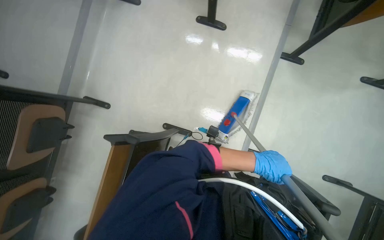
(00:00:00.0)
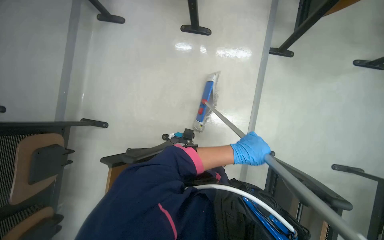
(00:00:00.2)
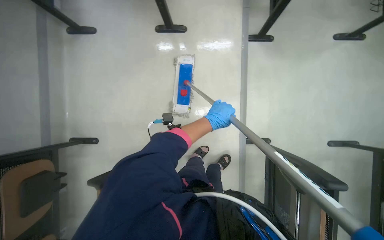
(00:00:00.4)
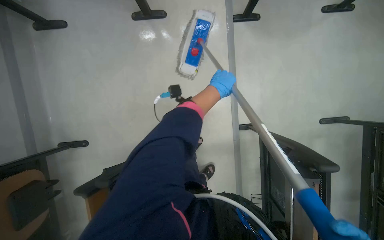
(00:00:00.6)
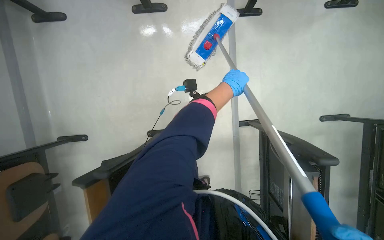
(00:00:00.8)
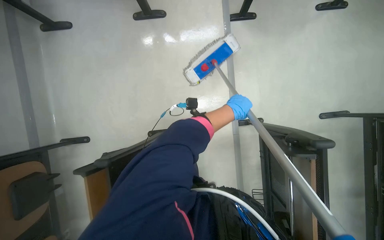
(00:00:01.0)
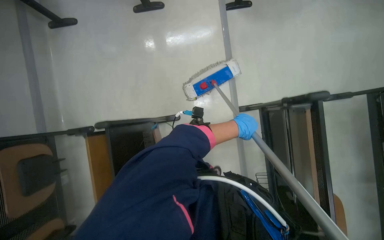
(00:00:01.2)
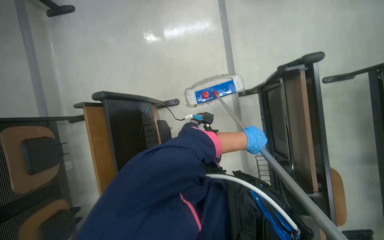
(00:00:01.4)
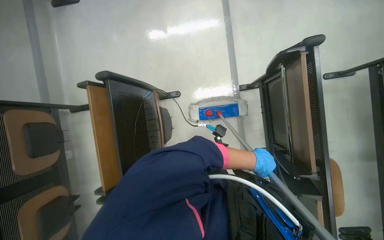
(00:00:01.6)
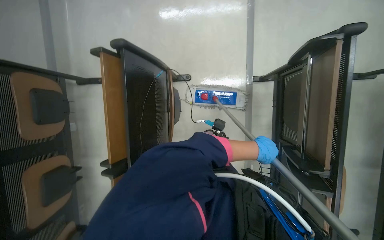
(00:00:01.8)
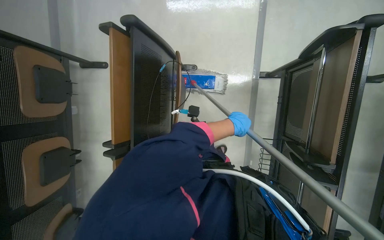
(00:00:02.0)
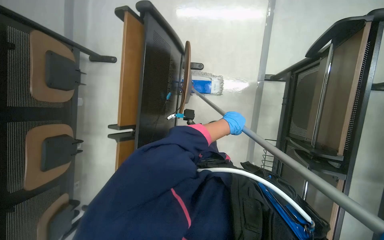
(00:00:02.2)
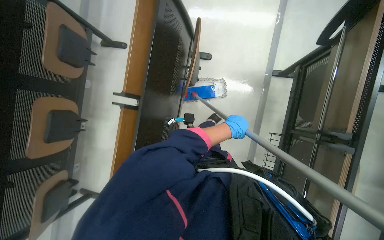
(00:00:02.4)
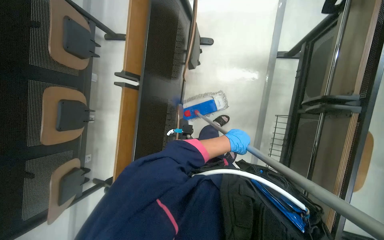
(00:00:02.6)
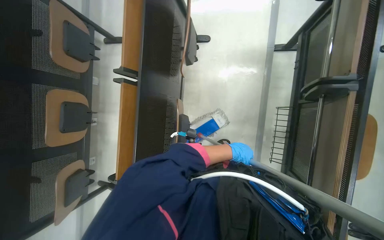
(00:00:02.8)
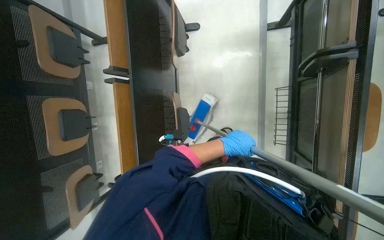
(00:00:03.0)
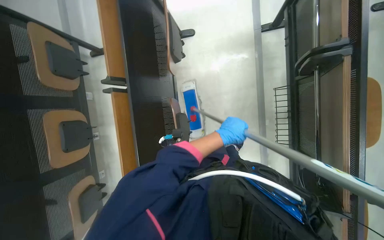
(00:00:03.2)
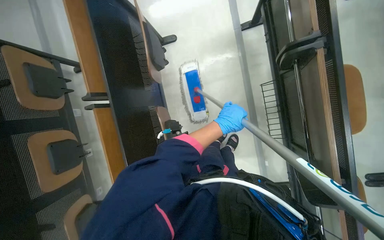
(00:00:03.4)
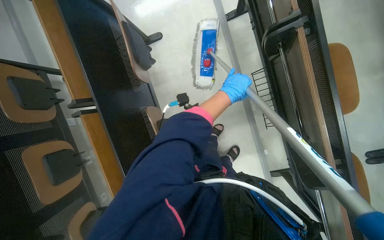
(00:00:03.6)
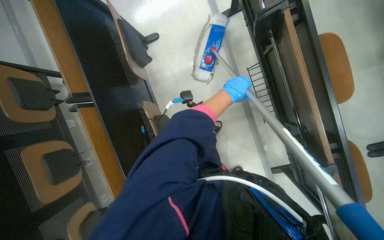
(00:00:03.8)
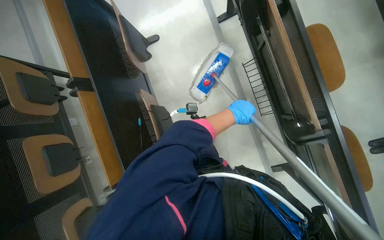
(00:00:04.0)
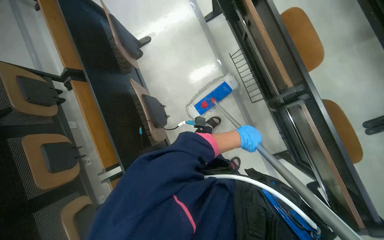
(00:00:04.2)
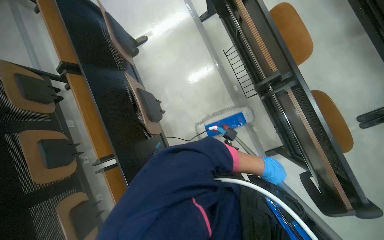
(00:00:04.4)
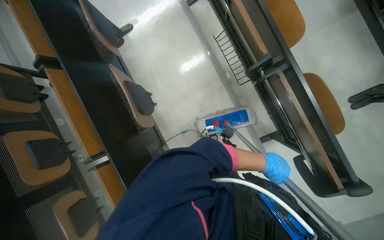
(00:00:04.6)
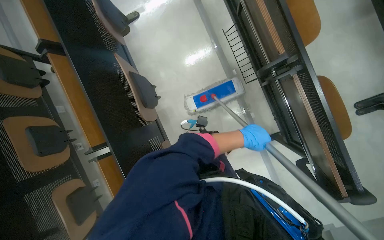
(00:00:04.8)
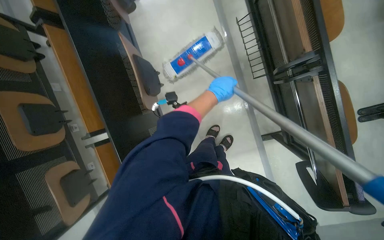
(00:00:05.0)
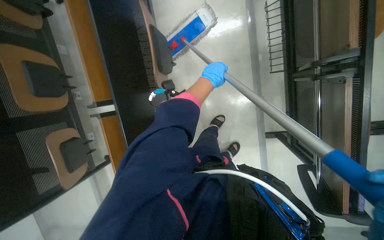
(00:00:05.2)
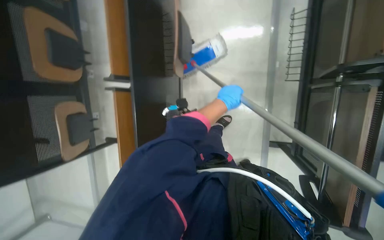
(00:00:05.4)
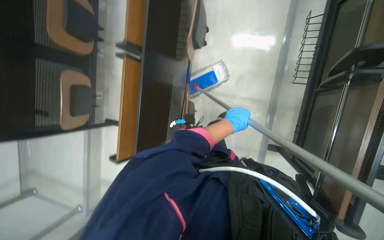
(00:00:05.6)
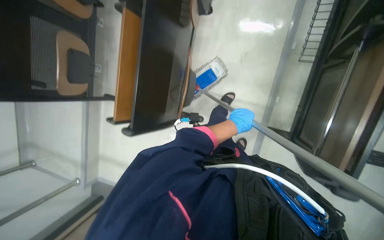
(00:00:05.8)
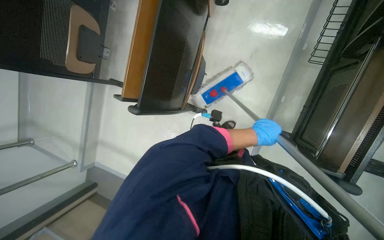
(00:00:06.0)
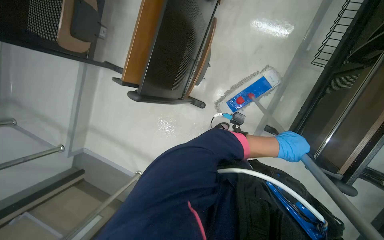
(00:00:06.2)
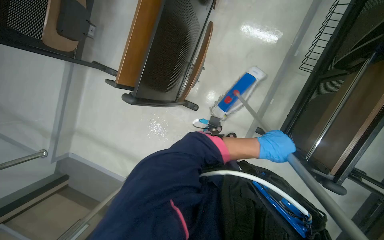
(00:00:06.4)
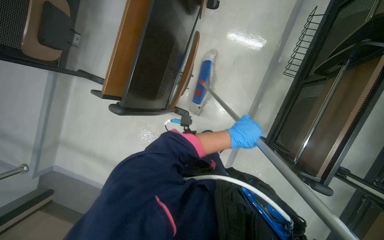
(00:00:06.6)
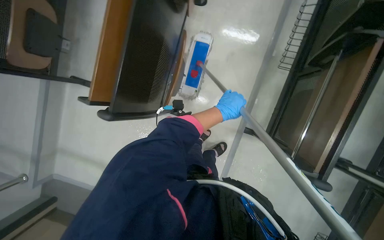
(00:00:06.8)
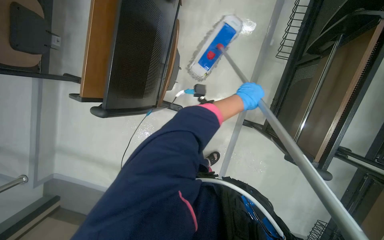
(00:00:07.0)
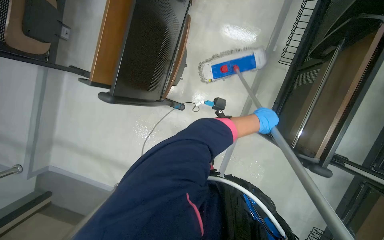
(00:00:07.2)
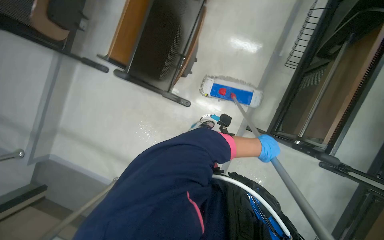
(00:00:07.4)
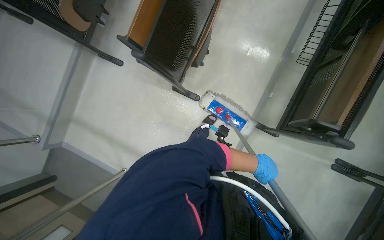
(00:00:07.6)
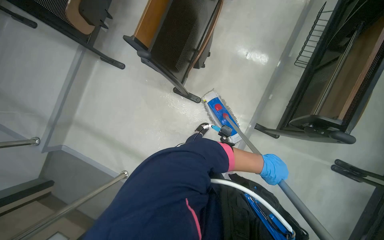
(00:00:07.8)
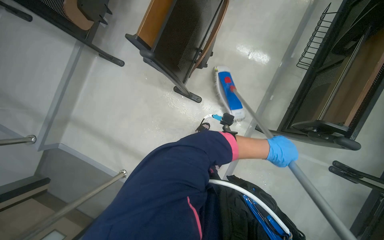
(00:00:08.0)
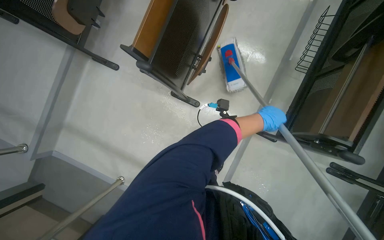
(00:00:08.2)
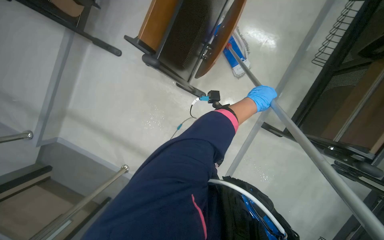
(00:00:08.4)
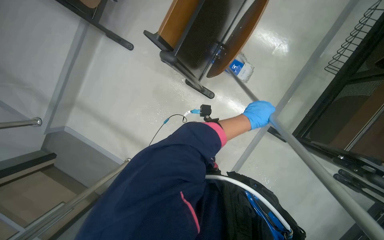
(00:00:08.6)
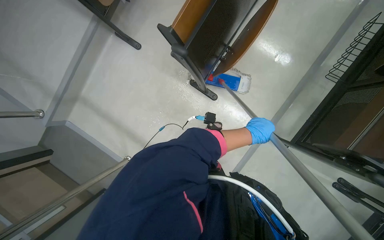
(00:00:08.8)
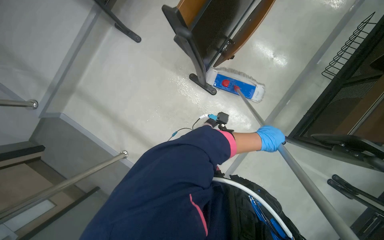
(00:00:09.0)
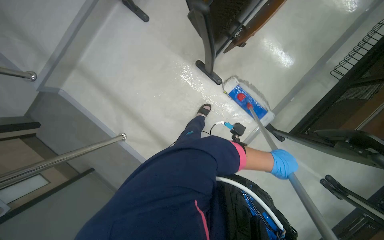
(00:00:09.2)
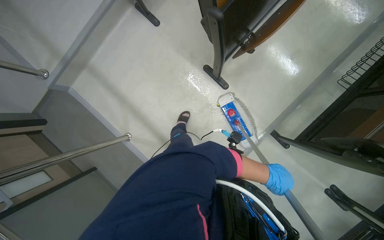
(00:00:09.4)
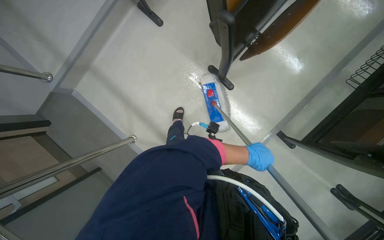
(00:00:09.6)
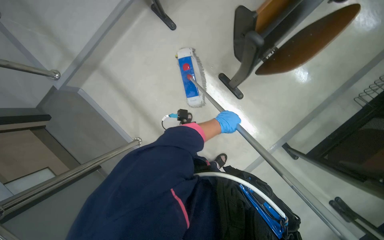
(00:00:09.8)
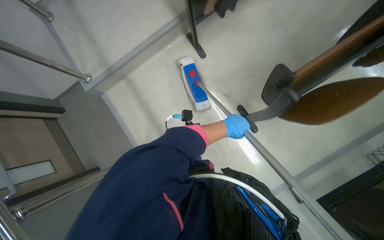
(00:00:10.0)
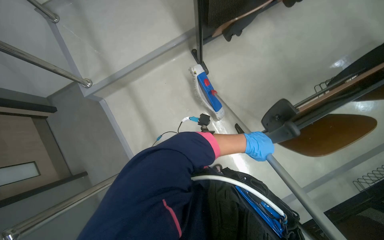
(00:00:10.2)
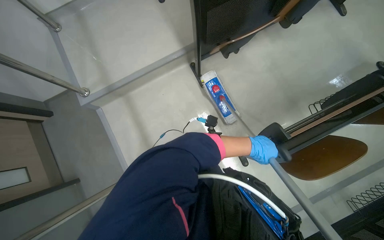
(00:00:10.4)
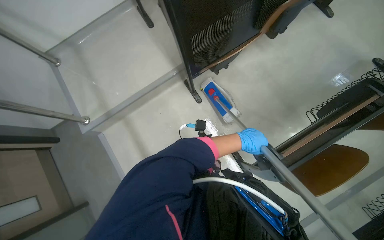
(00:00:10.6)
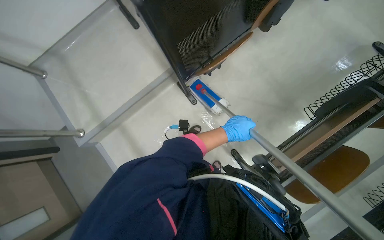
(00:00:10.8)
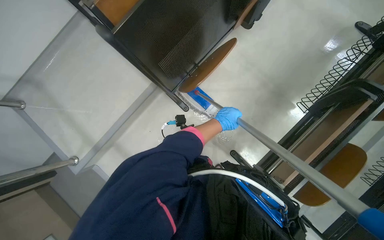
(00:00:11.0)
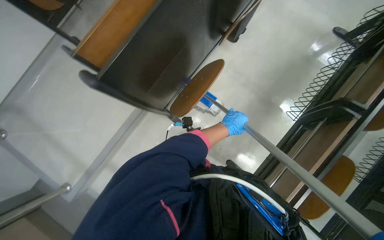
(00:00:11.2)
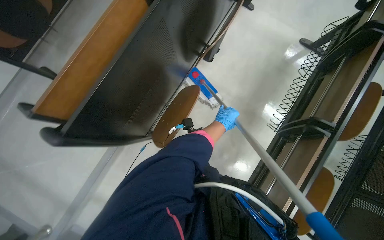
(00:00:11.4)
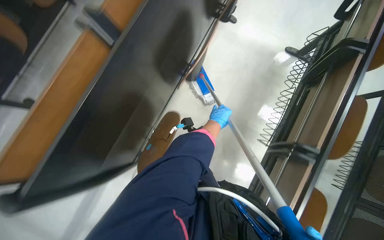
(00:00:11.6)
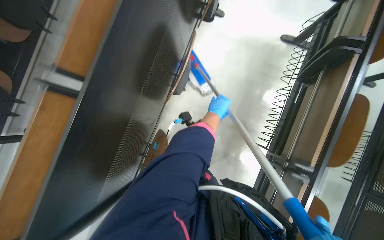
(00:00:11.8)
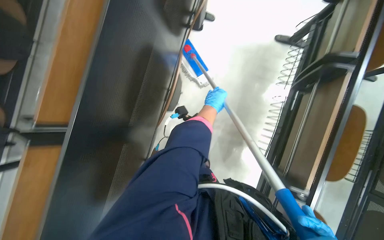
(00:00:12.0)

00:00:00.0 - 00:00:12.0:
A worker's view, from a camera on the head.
Job: mopping floor.
The whole recording: Mopping auditorium floor. The worker mops the floor of the auditorium with a long-handled mop.
00:00:00.0 - 00:00:01.6: The left hand moves about 20 cm up the picture and comes back.
00:00:01.6 - 00:00:03.0: The wearer moves approximately 40 cm.
00:00:03.0 - 00:00:04.4: The head travels some 40 cm.
00:00:04.4 - 00:00:06.0: The view tilts approximately 15 degrees downward. The scene rotates clockwise by about 40 degrees.
00:00:06.0 - 00:00:07.6: The left hand moves down the picture, approximately 30 cm.
00:00:09.0 - 00:00:10.4: The camera travels about 50 cm. The scene turns roughly 30 degrees clockwise in the picture.
00:00:10.4 - 00:00:12.0: The wearer moves approximately 1 m. The scene rotates counterclockwise by some 45 degrees.

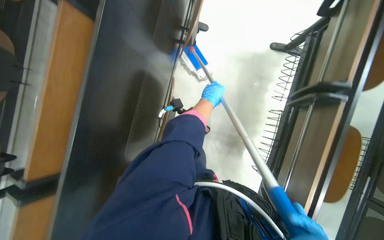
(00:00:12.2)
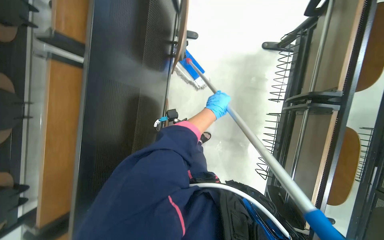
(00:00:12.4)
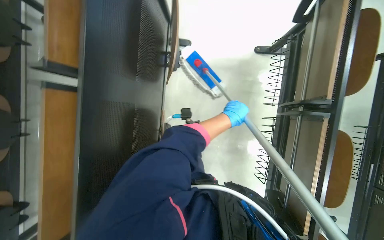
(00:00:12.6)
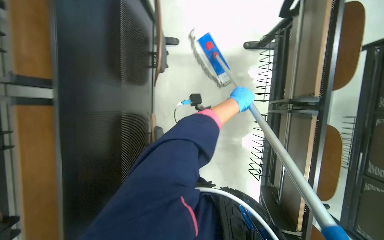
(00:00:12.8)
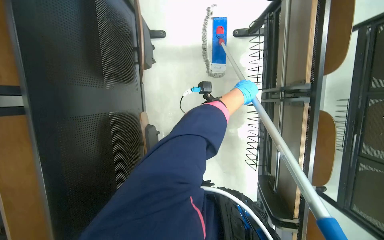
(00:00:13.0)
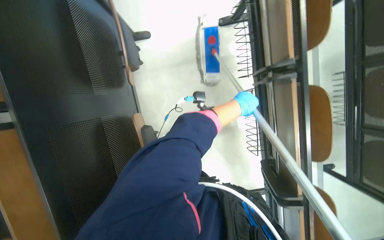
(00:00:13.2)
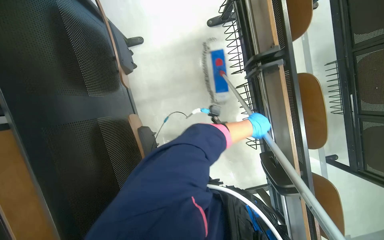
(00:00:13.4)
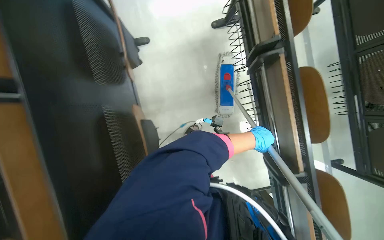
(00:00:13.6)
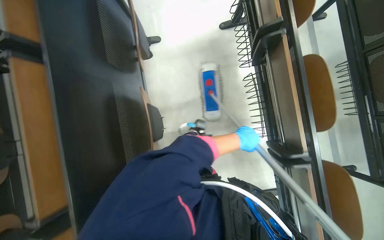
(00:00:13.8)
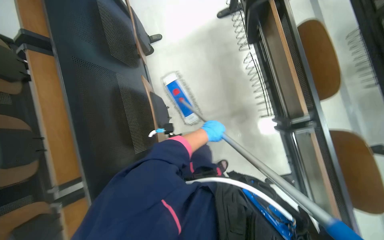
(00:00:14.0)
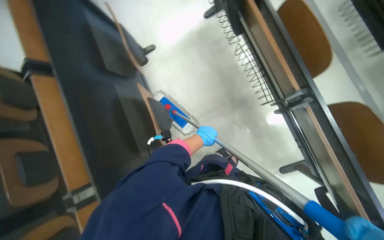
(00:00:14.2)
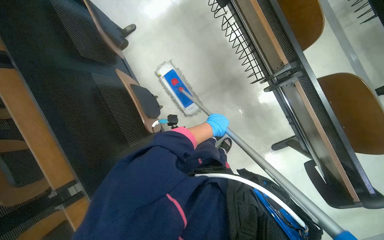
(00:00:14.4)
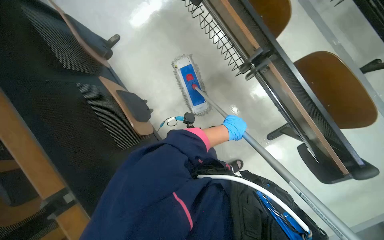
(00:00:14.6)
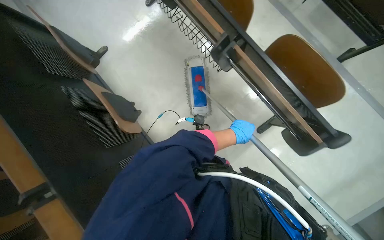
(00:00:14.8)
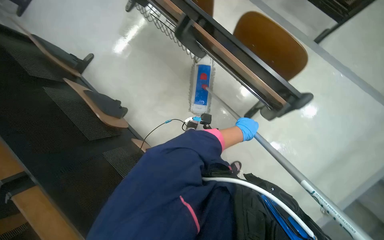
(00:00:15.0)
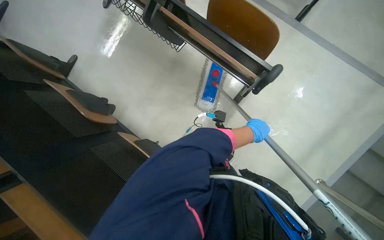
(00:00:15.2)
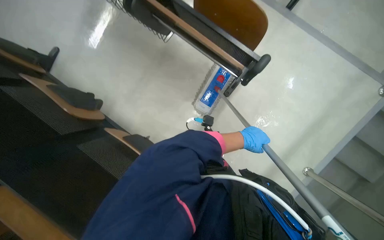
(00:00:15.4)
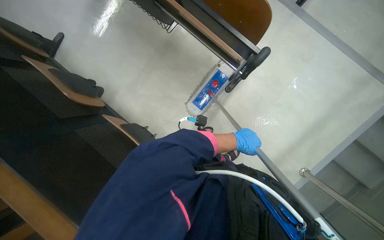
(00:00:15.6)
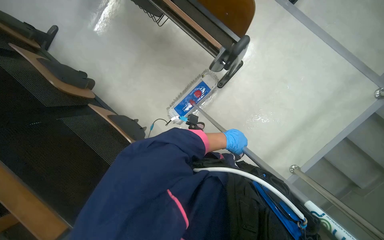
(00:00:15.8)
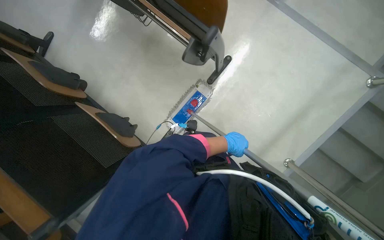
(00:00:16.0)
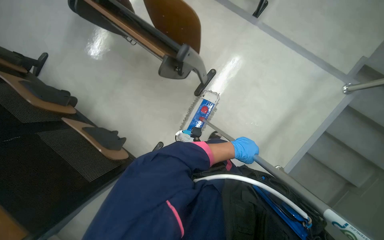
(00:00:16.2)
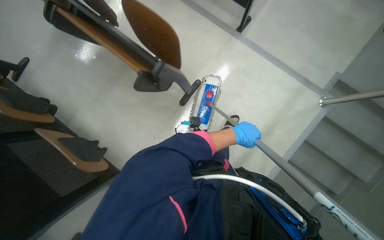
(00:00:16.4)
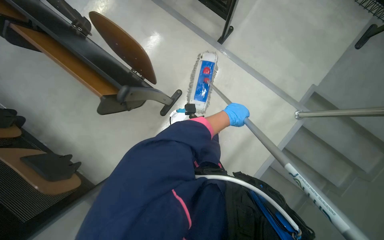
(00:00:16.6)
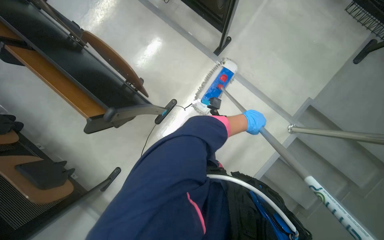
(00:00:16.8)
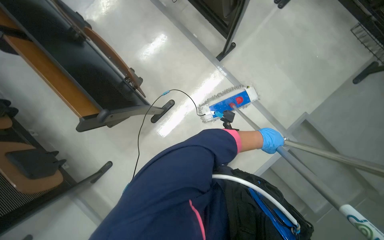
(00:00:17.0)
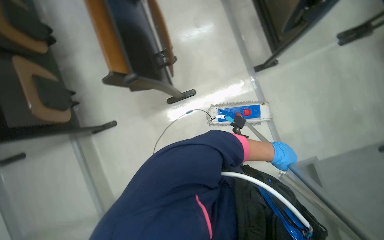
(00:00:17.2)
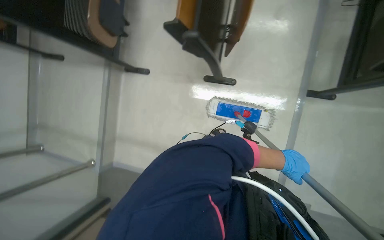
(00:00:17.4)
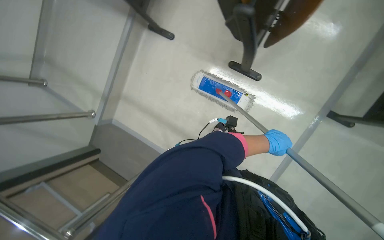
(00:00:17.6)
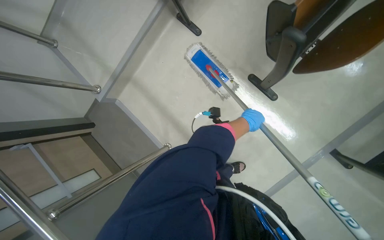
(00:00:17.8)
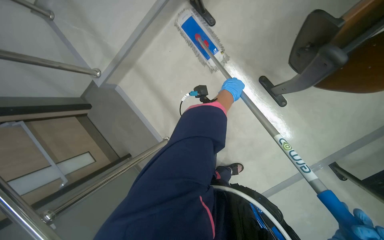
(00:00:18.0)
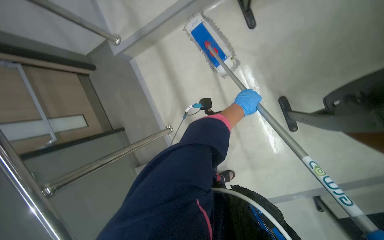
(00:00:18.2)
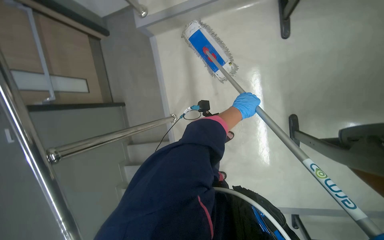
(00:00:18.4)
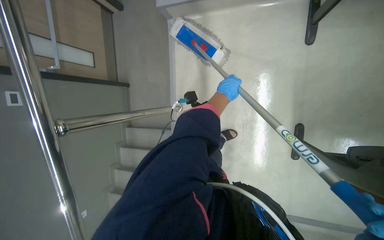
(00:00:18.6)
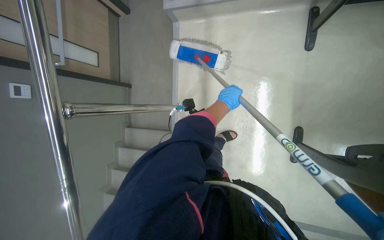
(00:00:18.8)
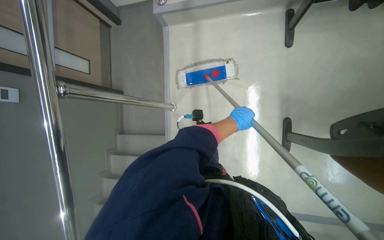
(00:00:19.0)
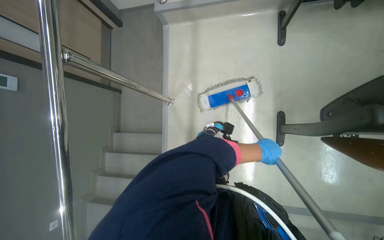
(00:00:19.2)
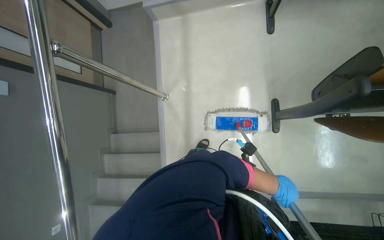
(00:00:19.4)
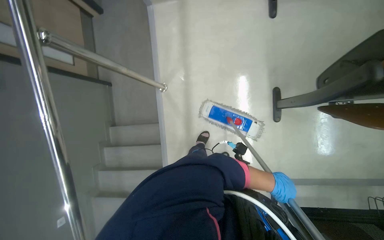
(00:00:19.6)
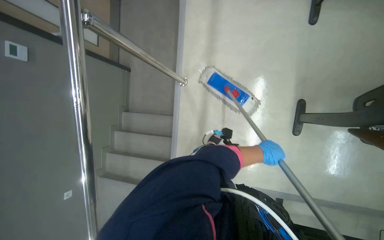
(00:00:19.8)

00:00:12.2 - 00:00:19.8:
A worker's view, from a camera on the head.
Job: mopping floor.
The whole recording: Mopping auditorium floor. The worker mops the floor of the auditorium with a long-handled mop.
00:00:12.2 - 00:00:13.8: Everything in view rotates approximately 25 degrees counterclockwise. The left hand is displaced down the picture and to the right by about 35 cm.
00:00:13.8 - 00:00:15.2: The camera is carried roughly 70 cm. Everything in view rotates roughly 40 degrees counterclockwise.
00:00:15.2 - 00:00:16.8: The wearer moves to the right, some 60 cm.
00:00:16.8 - 00:00:18.2: The wearer looks roughly 30 degrees further downward. Everything in view rotates about 110 degrees clockwise.
00:00:18.2 - 00:00:19.8: The left hand shifts roughly 35 cm down the picture.
